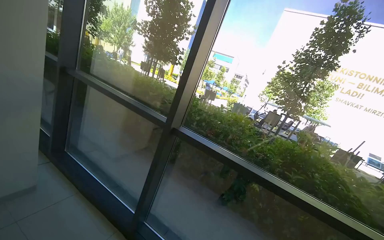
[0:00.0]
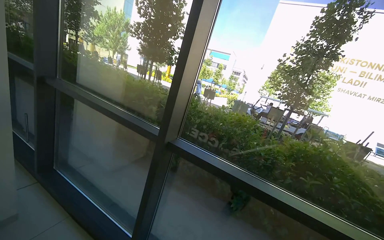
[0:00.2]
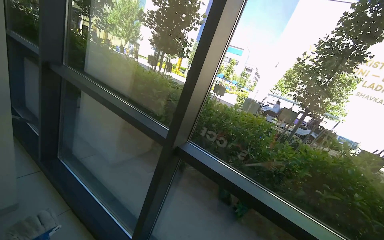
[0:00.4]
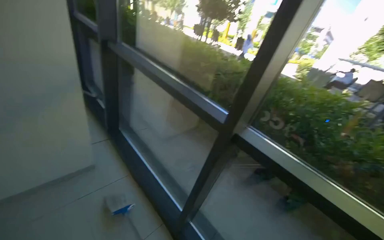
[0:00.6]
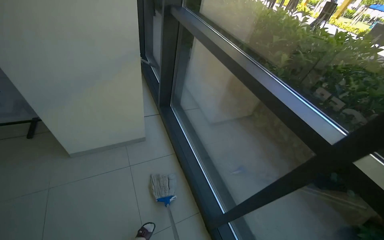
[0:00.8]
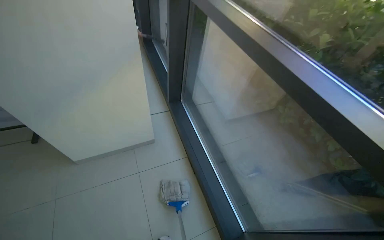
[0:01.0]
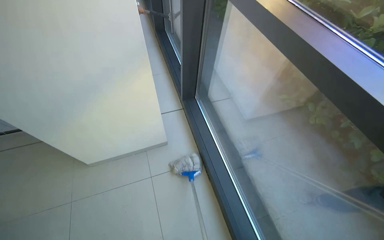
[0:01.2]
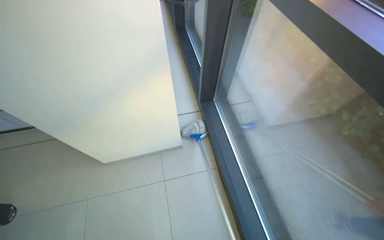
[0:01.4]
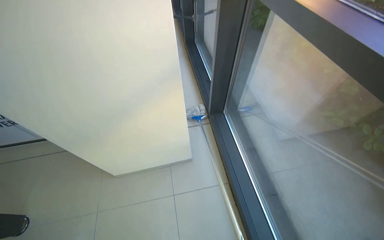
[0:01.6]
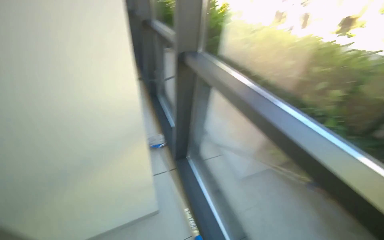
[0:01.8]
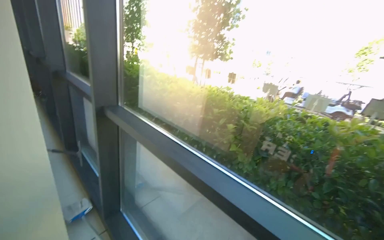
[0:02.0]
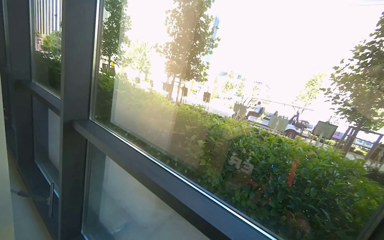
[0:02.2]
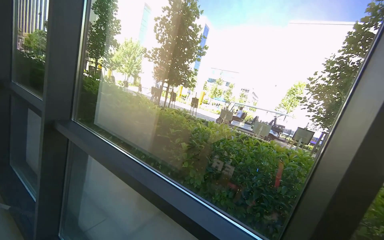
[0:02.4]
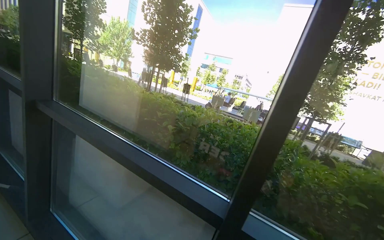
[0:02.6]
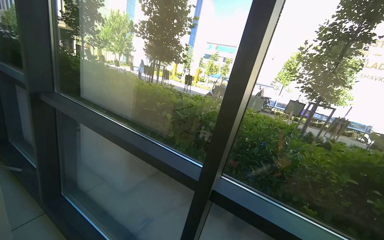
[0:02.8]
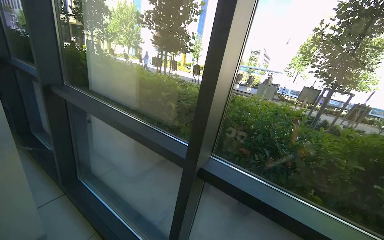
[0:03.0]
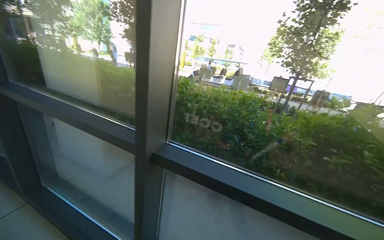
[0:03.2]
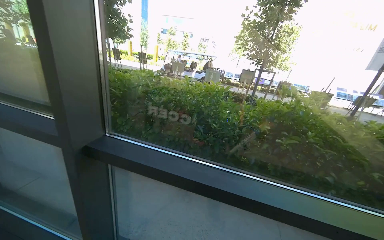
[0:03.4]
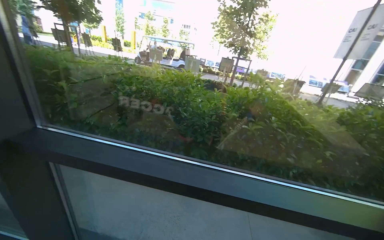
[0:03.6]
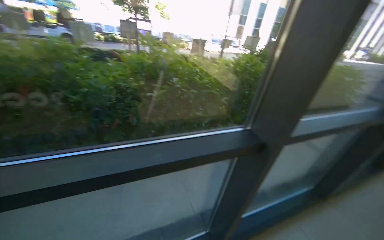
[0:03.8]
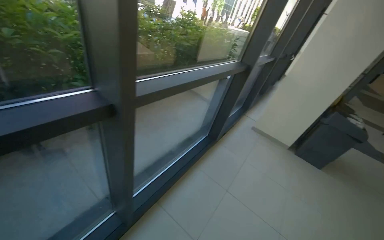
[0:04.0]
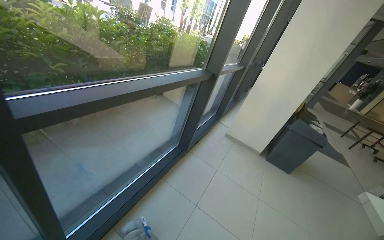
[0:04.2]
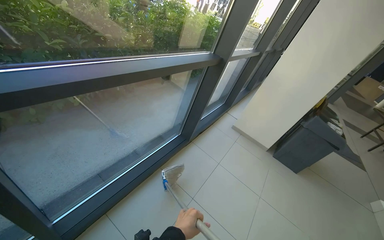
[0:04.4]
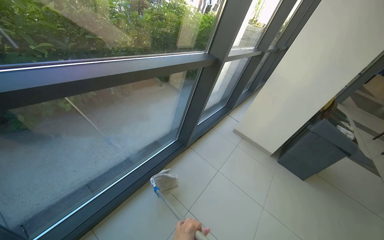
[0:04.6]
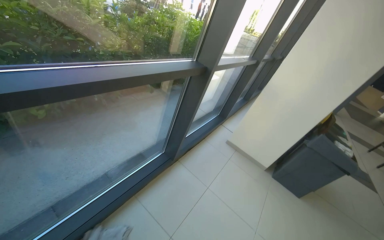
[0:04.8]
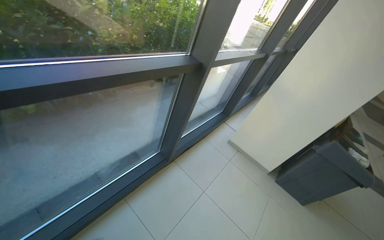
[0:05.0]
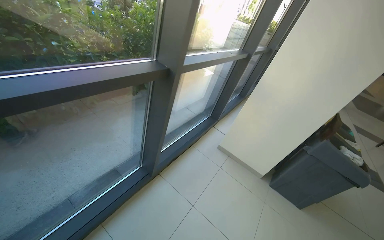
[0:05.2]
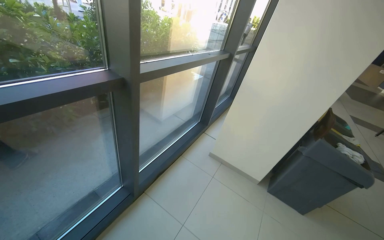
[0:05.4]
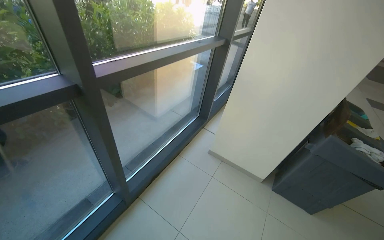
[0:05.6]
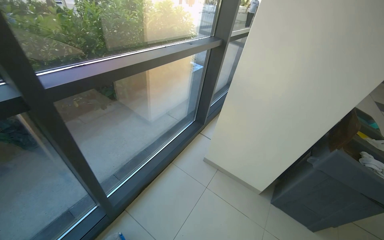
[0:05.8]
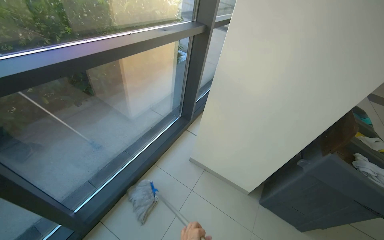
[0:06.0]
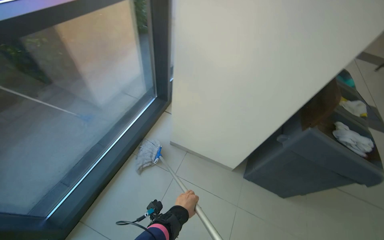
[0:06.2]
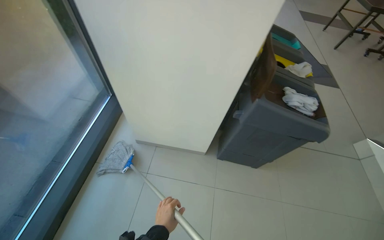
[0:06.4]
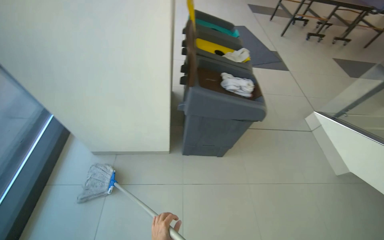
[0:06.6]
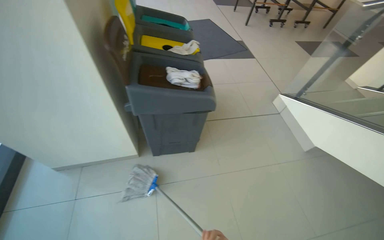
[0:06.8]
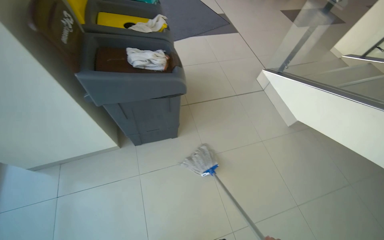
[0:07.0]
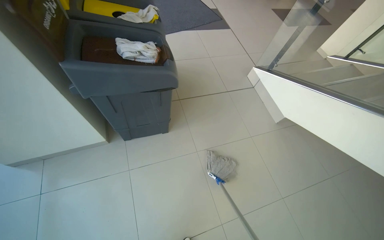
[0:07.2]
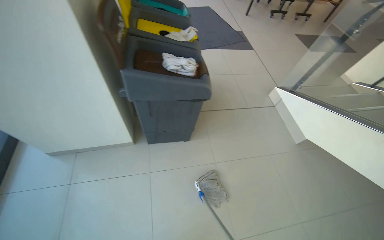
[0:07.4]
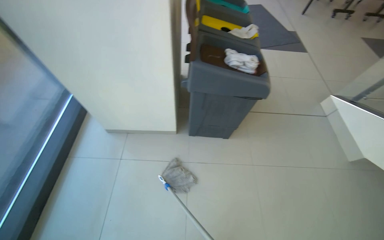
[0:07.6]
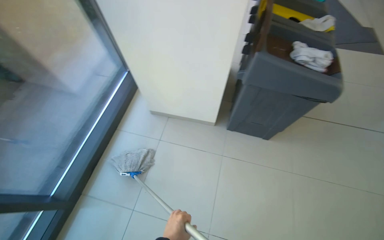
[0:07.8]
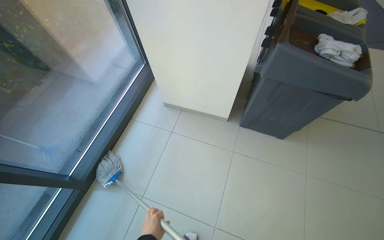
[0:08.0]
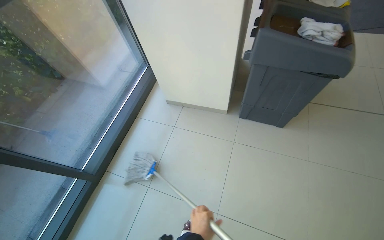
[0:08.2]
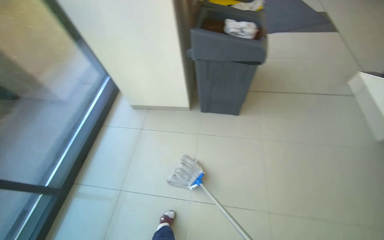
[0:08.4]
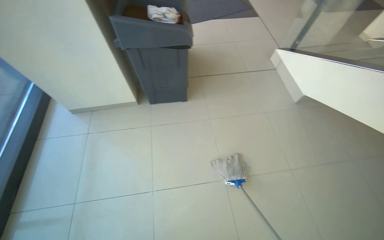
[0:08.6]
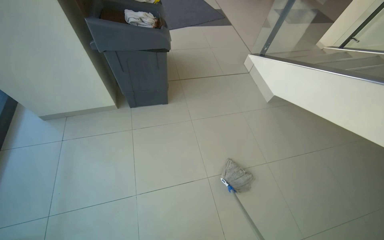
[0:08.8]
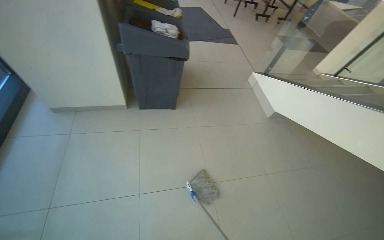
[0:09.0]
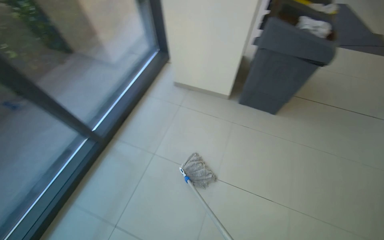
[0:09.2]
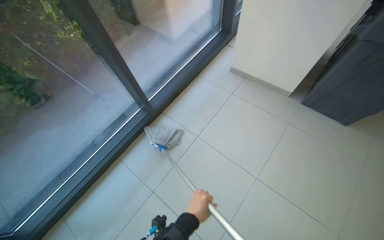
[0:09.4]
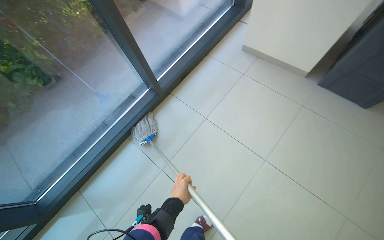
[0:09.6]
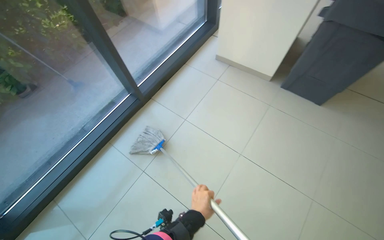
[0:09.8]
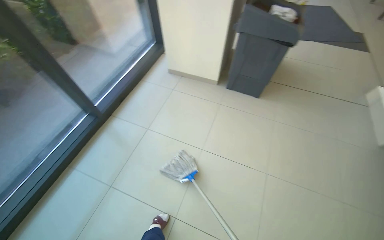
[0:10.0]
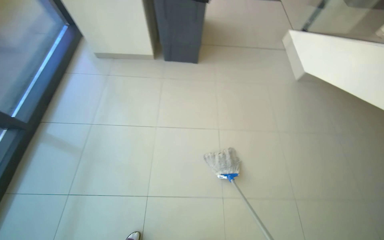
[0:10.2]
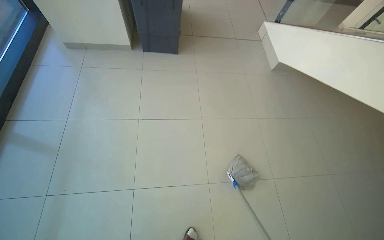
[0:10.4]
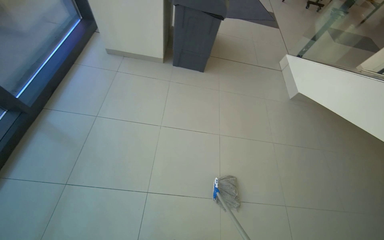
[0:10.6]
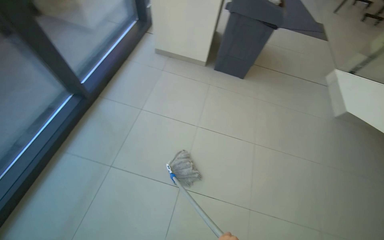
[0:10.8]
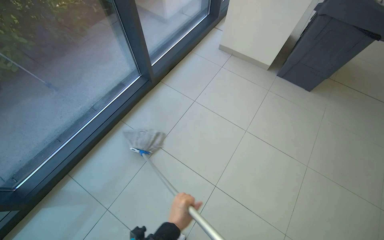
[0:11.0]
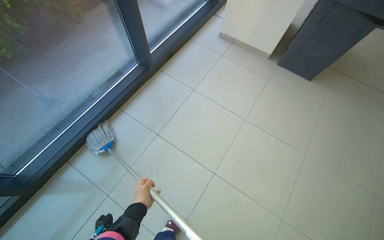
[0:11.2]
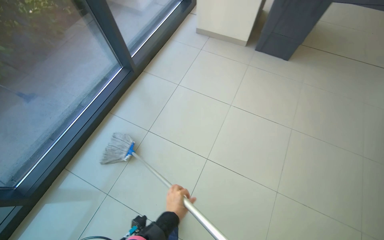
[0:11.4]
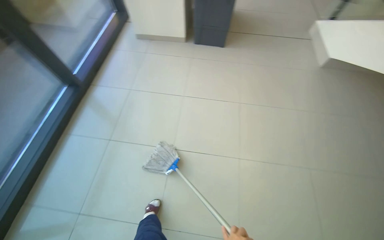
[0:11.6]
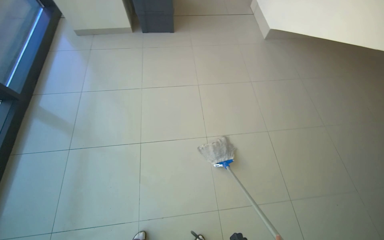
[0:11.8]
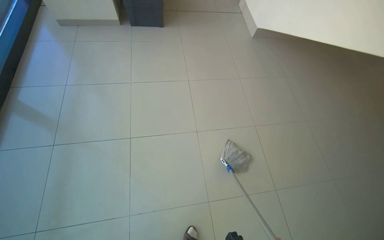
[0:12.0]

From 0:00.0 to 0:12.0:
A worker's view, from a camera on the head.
Job: mopping floor.
The whole recording: Mopping tiled floor. The worker mops the tiled floor with a mop.
From 0:00.0 to 0:01.6: The camera is carried roughly 90 cm. The head rotates about 50 degrees to the left. The view tilts approximately 20 degrees downward.
From 0:01.6 to 0:03.0: The head travels approximately 70 cm. The wearer looks about 50 degrees further to the right. The view tips upward by some 25 degrees.
From 0:03.0 to 0:04.4: The wearer moves roughly 1.5 m. The wearer looks roughly 85 degrees further to the right. The camera pitches downward, by roughly 30 degrees.
From 0:04.4 to 0:06.0: The camera is carried about 1.5 m.
From 0:06.0 to 0:07.6: The wearer moves approximately 50 cm. The wearer's head swings about 30 degrees to the right. The view tilts some 20 degrees downward.
From 0:07.6 to 0:09.0: The camera is carried some 50 cm.
From 0:10.4 to 0:12.0: The wearer moves about 40 cm.

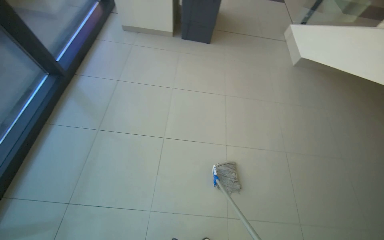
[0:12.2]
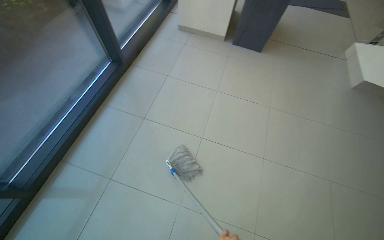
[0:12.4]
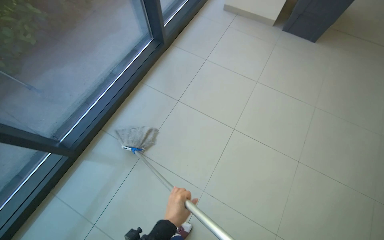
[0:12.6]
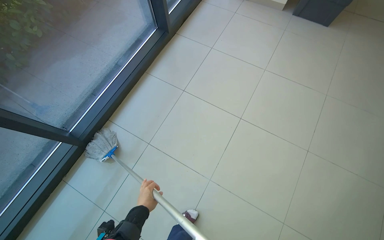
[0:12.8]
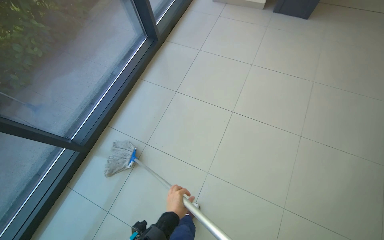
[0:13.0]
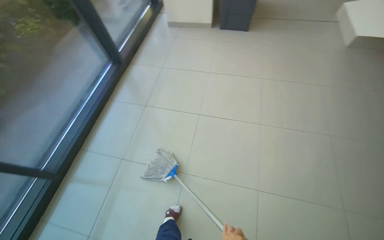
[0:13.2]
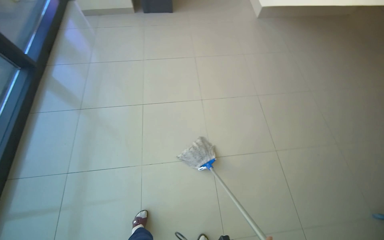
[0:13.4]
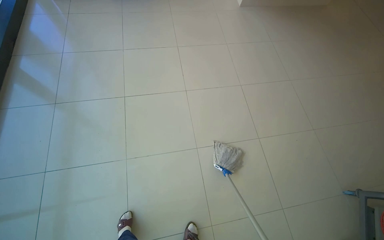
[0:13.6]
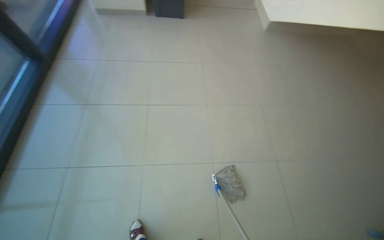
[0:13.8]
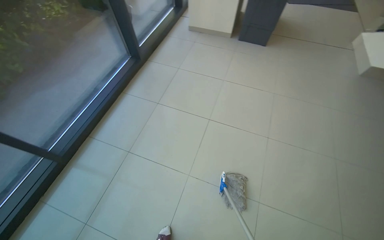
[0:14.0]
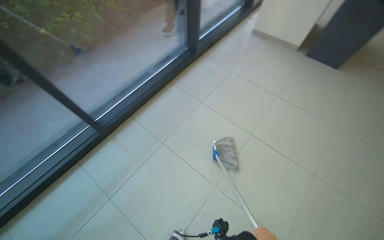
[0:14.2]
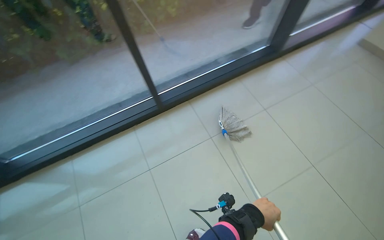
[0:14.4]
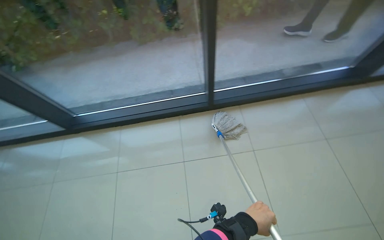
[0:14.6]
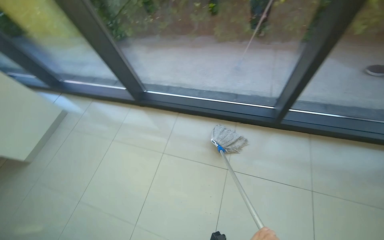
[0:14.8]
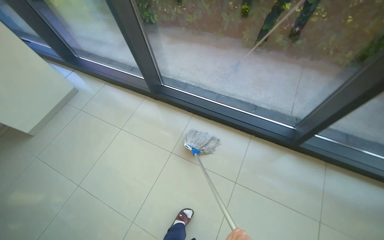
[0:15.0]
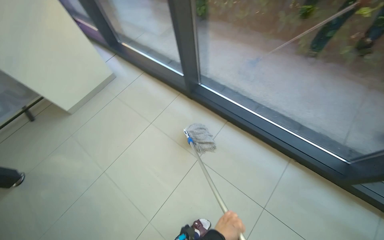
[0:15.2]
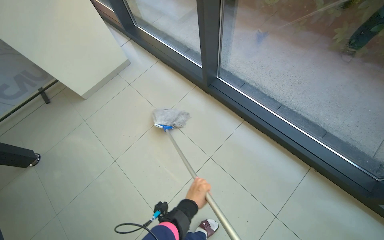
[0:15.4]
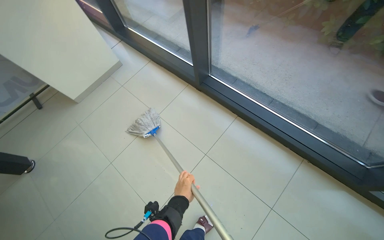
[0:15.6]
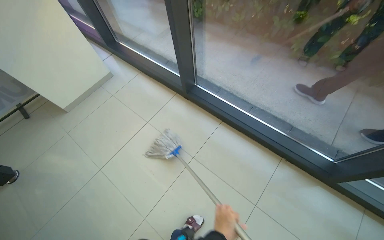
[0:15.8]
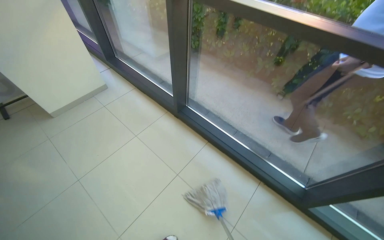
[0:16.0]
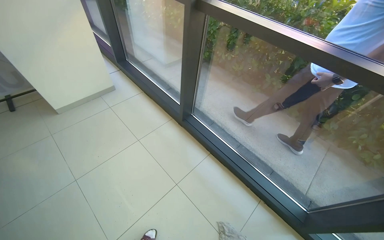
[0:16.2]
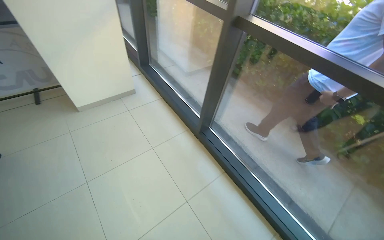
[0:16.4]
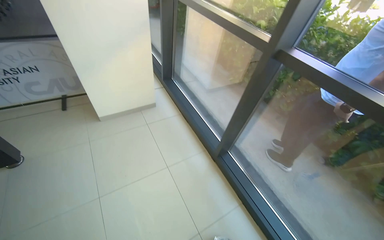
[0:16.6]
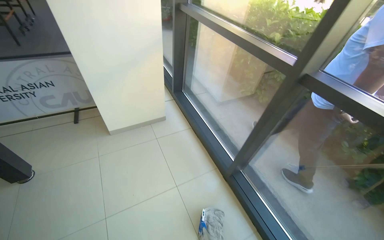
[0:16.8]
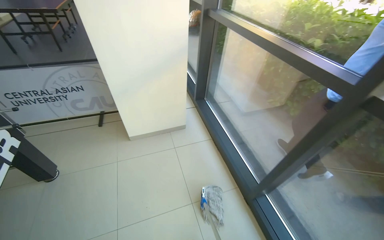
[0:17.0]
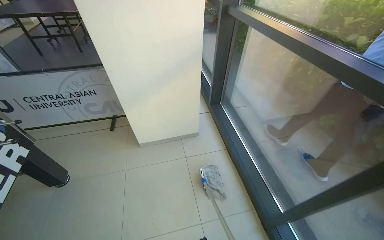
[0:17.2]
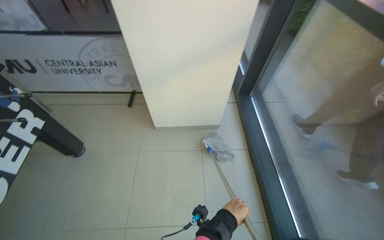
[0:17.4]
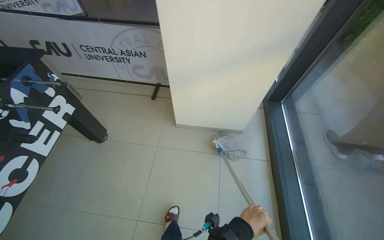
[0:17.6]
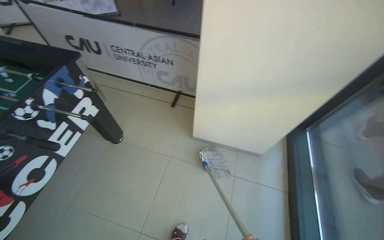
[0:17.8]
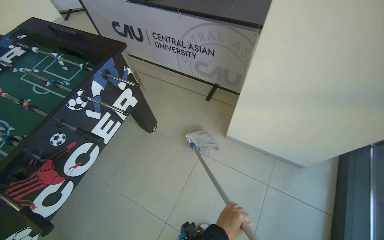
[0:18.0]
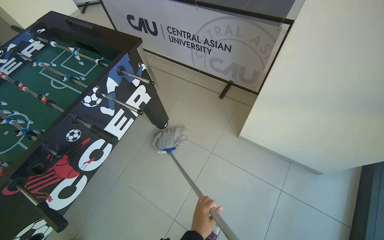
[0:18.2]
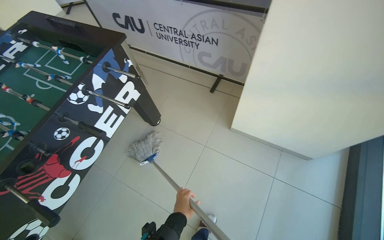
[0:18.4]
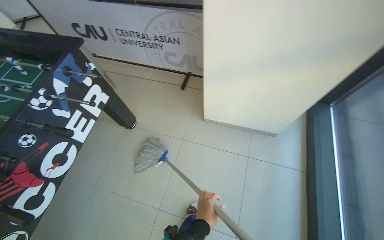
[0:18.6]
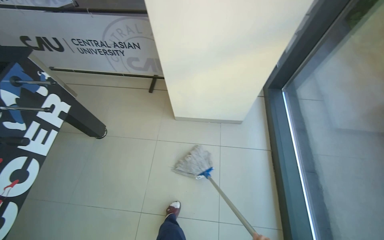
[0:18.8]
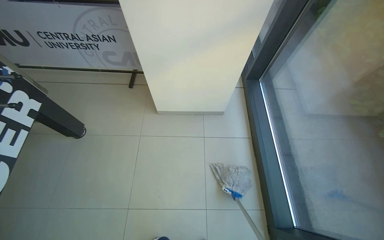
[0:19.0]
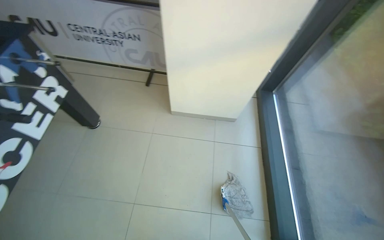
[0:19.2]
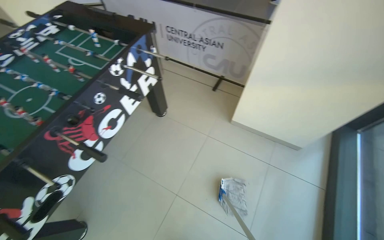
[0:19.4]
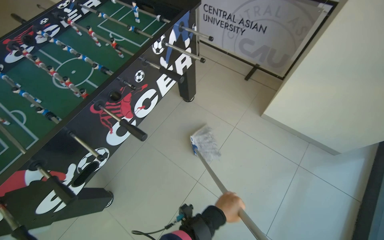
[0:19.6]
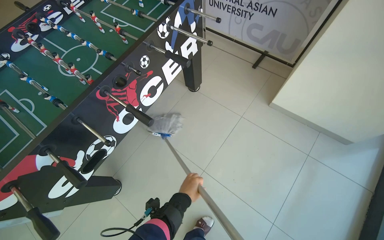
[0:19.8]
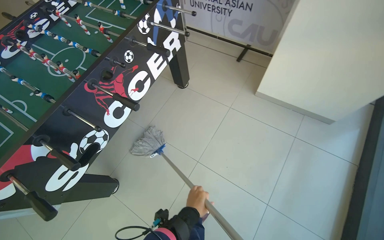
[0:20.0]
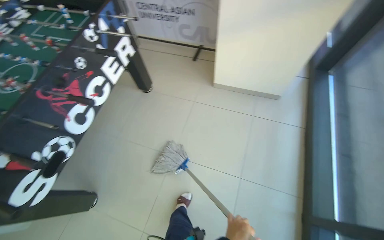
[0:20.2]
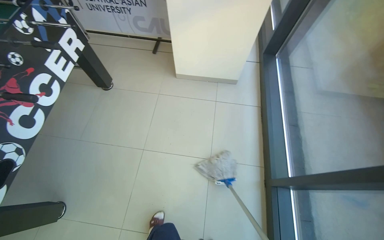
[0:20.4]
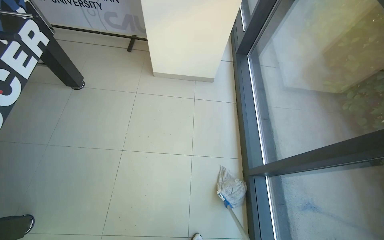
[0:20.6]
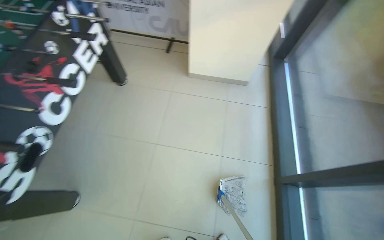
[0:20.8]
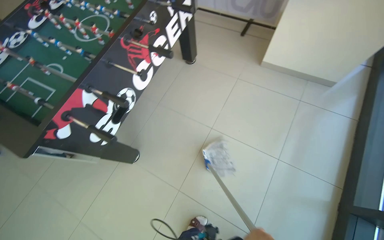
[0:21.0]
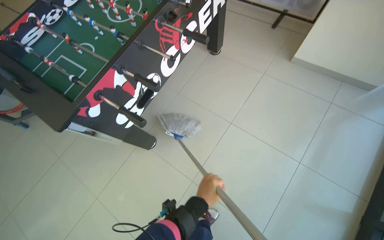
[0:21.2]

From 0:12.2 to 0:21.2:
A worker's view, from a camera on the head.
Job: mopping floor.
The whole recording: Mopping tiled floor. The worker mops the tiled floor with a mop.
From 0:15.2 to 0:16.6: The view tips upward by approximately 15 degrees.
From 0:16.6 to 0:18.2: The wearer moves some 90 cm. The wearer's head swings roughly 60 degrees to the left. The view tilts about 15 degrees downward.
From 0:19.8 to 0:21.2: The camera travels approximately 40 cm. The wearer's head swings roughly 25 degrees to the left.
